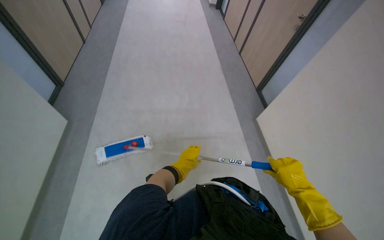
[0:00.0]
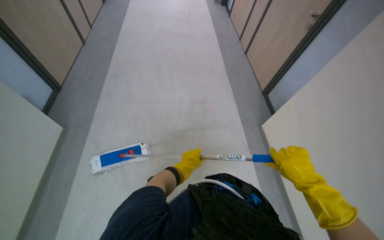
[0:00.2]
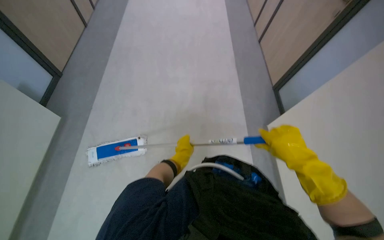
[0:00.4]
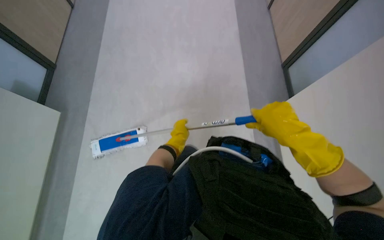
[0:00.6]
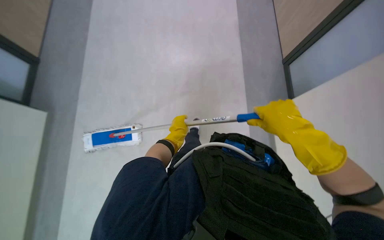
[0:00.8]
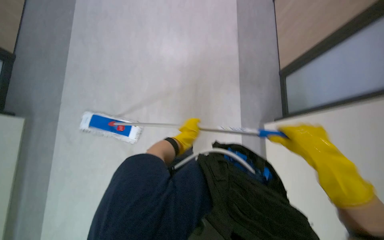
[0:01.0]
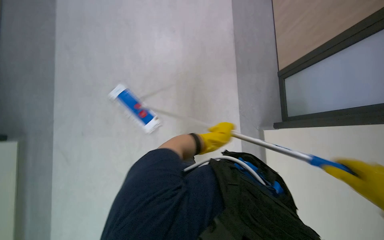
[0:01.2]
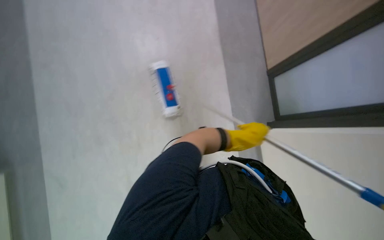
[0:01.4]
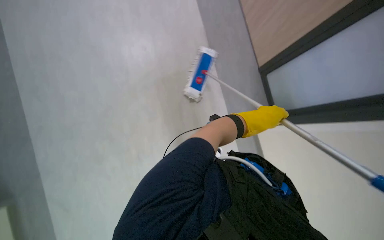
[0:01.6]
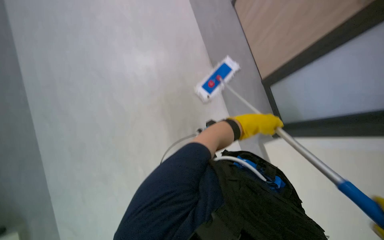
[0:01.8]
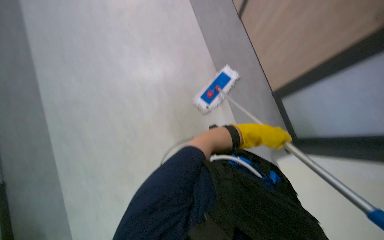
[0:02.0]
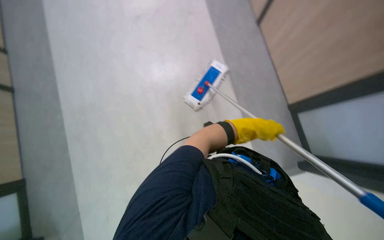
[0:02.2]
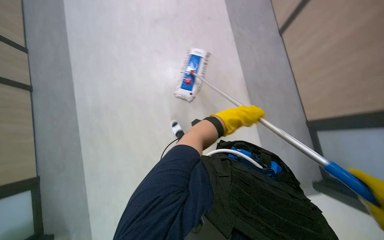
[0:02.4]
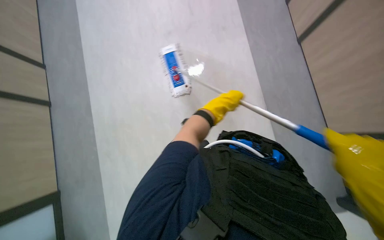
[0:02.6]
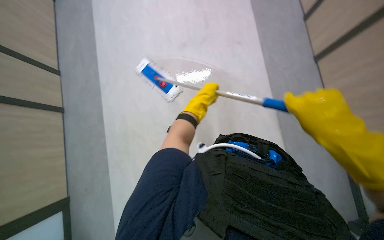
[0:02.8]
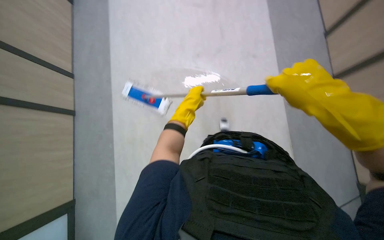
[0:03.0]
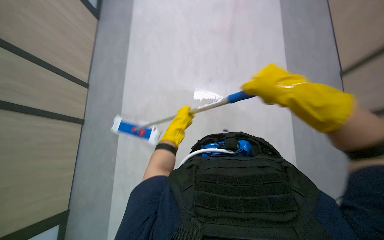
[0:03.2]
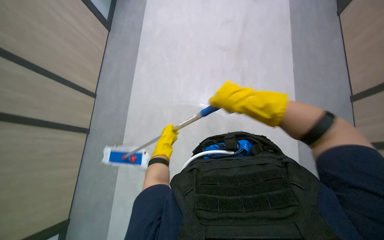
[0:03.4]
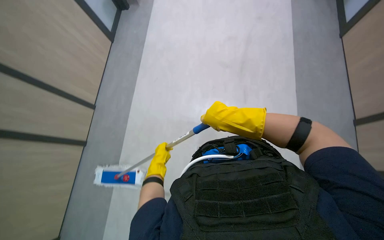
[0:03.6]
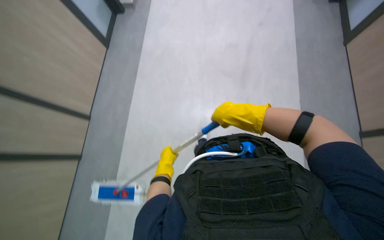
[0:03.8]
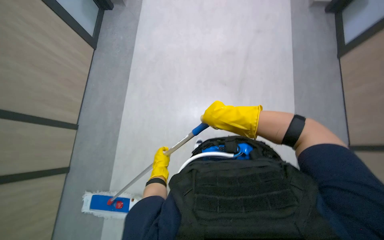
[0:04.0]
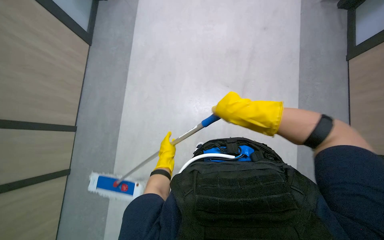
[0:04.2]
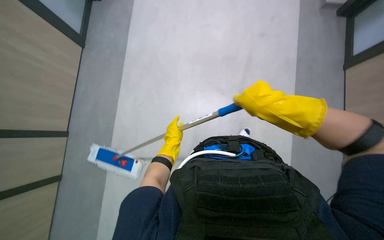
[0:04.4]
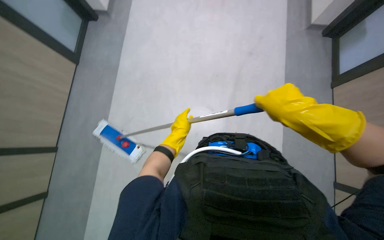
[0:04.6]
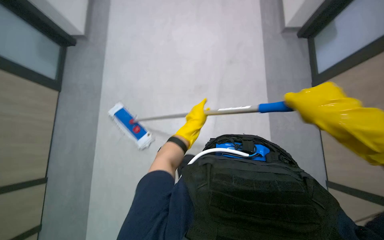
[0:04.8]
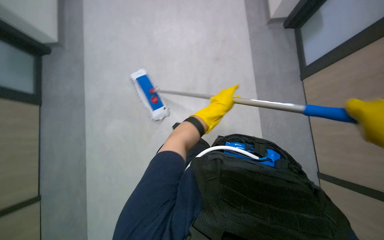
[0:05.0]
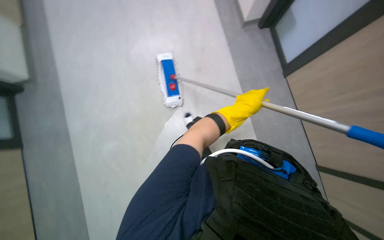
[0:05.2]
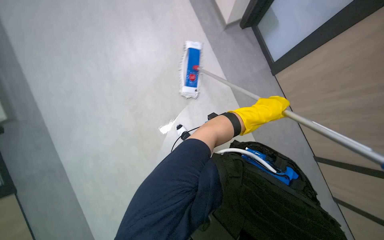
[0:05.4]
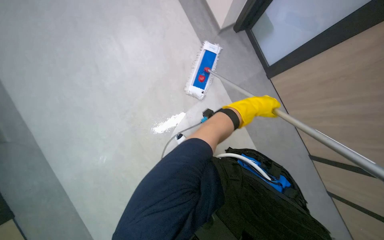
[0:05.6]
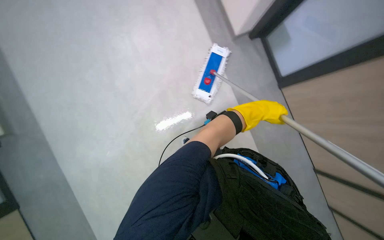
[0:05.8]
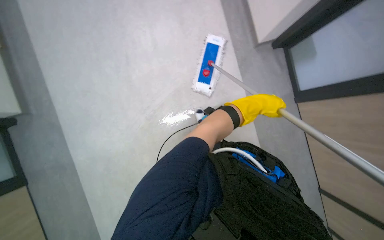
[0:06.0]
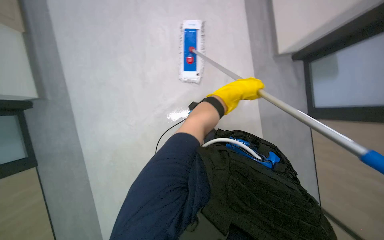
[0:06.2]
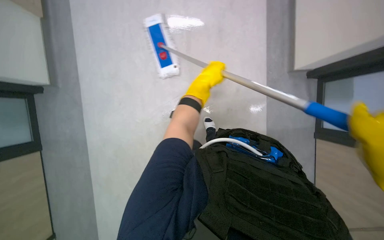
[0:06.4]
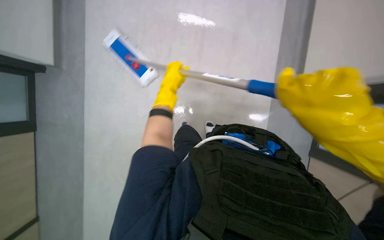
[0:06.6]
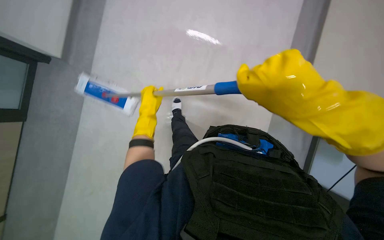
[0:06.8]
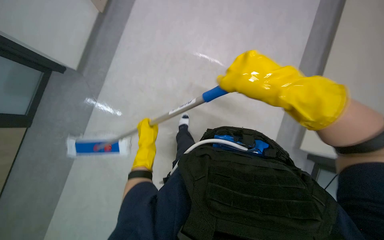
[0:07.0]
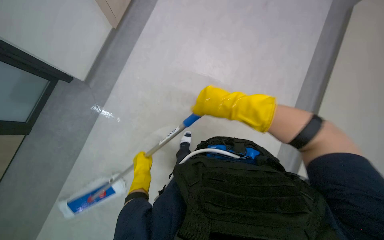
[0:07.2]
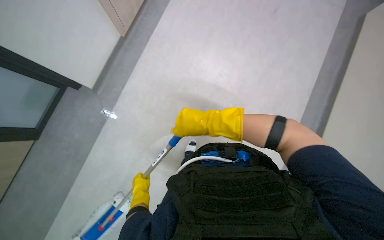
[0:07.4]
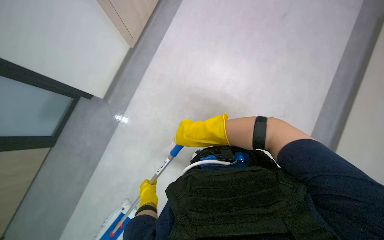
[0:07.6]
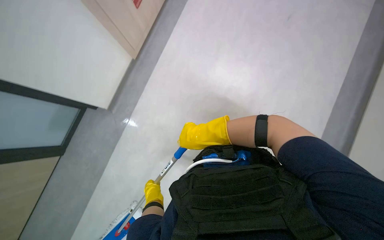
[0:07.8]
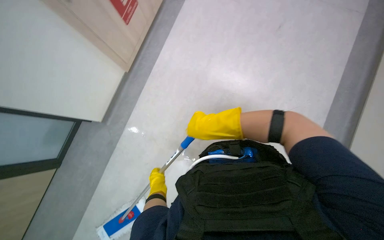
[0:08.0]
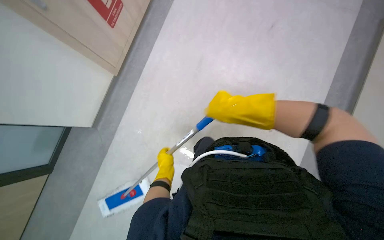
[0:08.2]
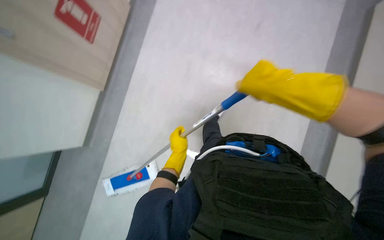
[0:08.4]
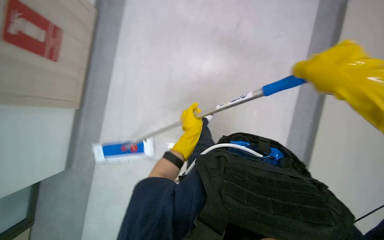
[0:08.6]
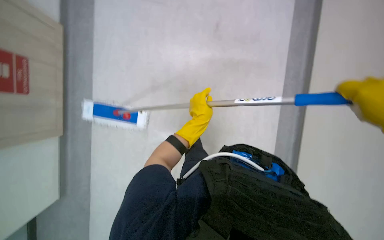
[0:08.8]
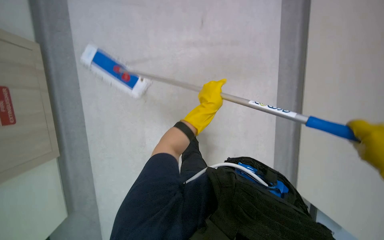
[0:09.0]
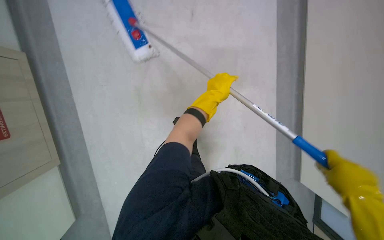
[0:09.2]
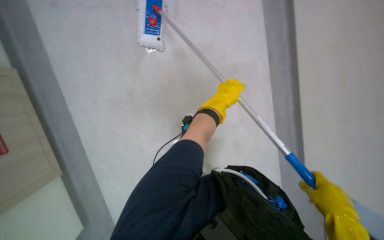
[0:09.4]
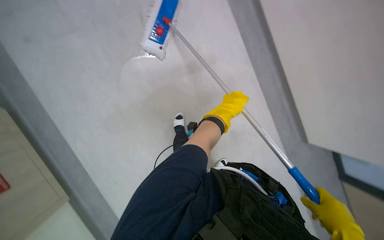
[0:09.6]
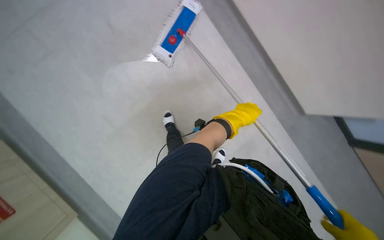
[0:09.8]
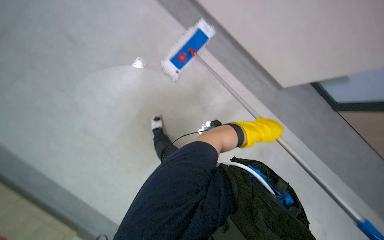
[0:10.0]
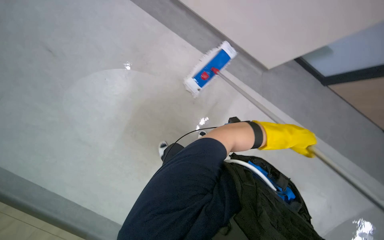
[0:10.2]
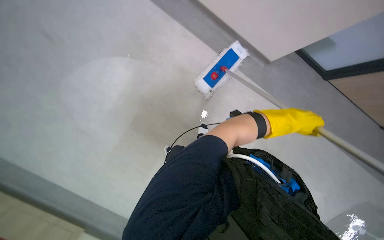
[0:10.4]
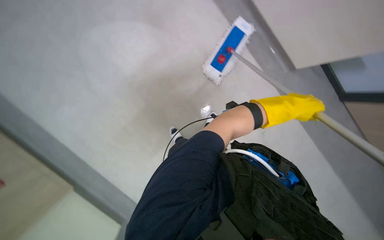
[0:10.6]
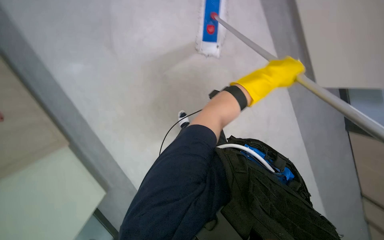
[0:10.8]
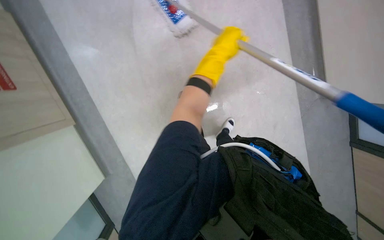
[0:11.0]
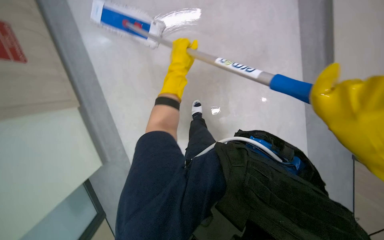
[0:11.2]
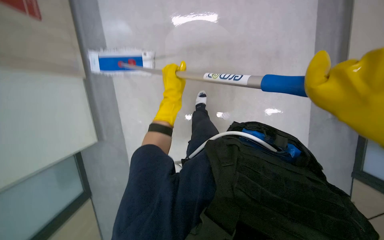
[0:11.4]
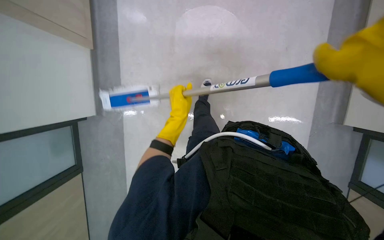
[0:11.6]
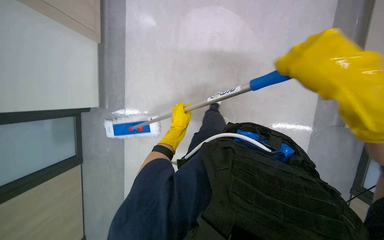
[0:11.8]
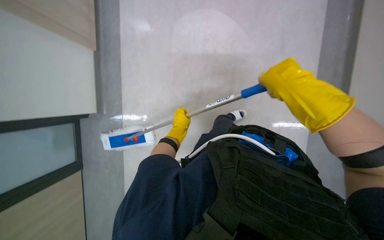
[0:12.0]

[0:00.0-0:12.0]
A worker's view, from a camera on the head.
Job: mopping floor.
The whole recording: Mopping hallway floor. The worker mops the hallway floor with a long-handled mop.
0:00.0 to 0:01.6: The left hand moves up the picture and to the right, roughly 35 cm.
0:01.6 to 0:03.0: The left hand is displaced to the left by approximately 10 cm.
0:03.0 to 0:04.4: The left hand is displaced down the picture by approximately 15 cm.
0:04.4 to 0:06.0: The scene rotates clockwise by roughly 30 degrees. The left hand goes about 25 cm to the right and up the picture.
0:06.0 to 0:07.6: The left hand goes approximately 50 cm down the picture, to the left and farther from the camera.
0:07.6 to 0:09.0: The left hand moves up the picture and to the right, about 40 cm.
0:09.0 to 0:10.4: The camera travels about 40 cm. The view swings approximately 30 degrees to the right. The wearer looks some 20 degrees further upward. The scene rotates clockwise by approximately 60 degrees.
0:10.4 to 0:12.0: The camera is aimed approximately 20 degrees further to the left. The left hand travels to the left by approximately 35 cm.

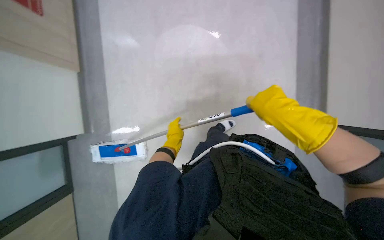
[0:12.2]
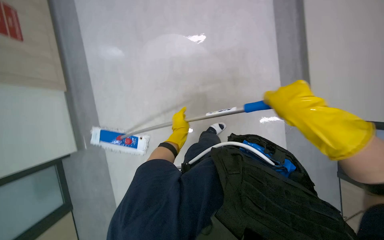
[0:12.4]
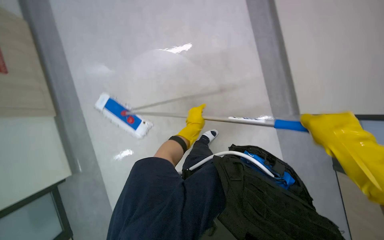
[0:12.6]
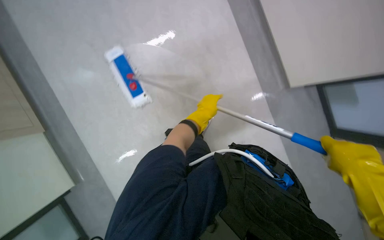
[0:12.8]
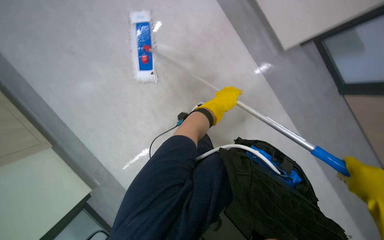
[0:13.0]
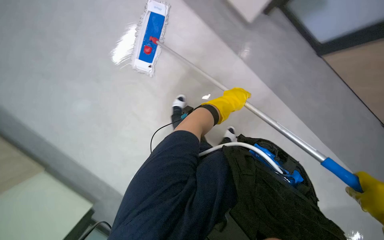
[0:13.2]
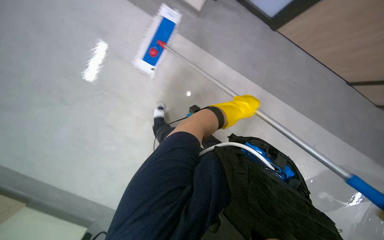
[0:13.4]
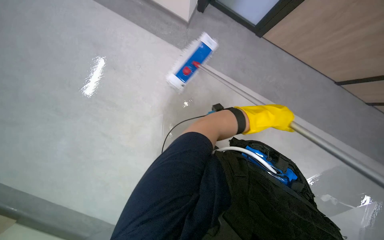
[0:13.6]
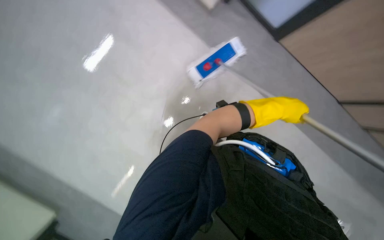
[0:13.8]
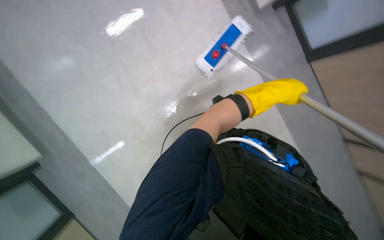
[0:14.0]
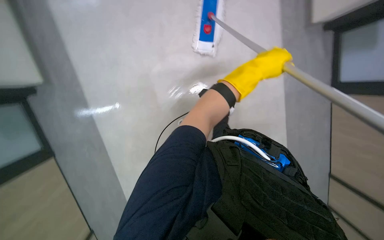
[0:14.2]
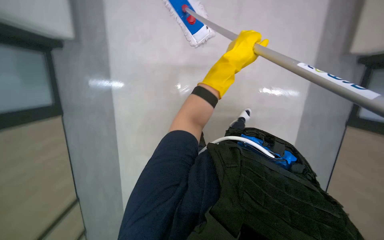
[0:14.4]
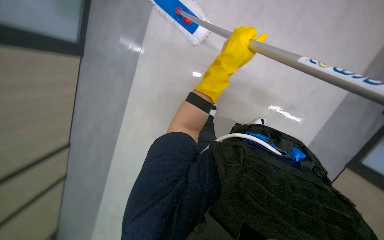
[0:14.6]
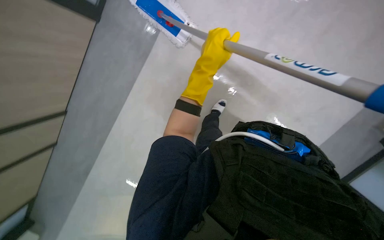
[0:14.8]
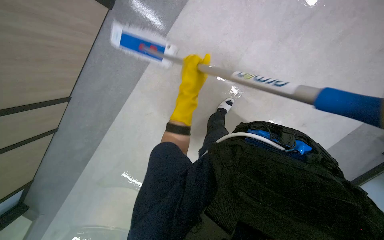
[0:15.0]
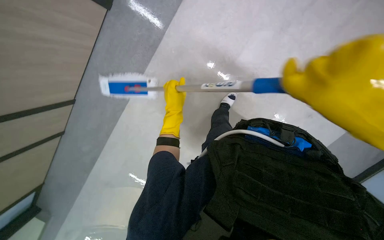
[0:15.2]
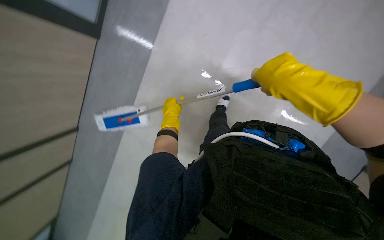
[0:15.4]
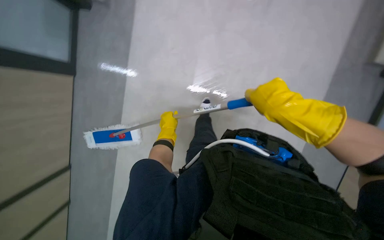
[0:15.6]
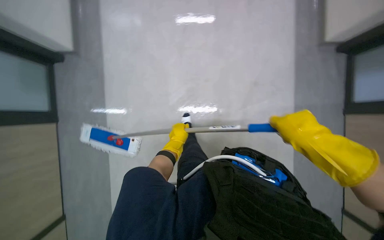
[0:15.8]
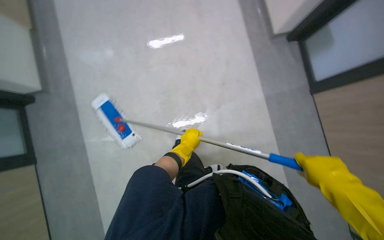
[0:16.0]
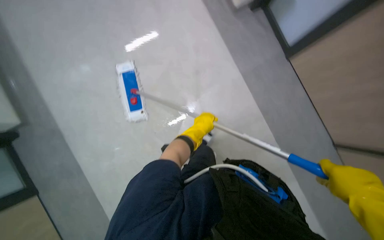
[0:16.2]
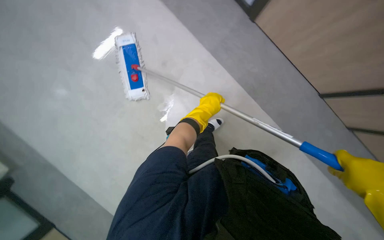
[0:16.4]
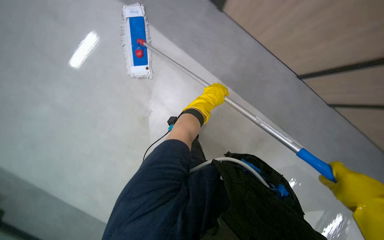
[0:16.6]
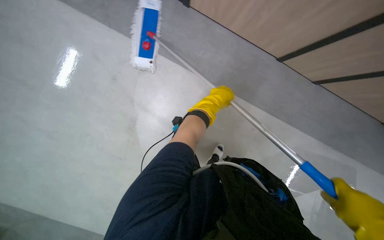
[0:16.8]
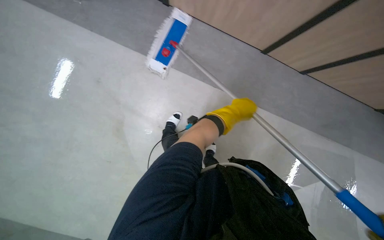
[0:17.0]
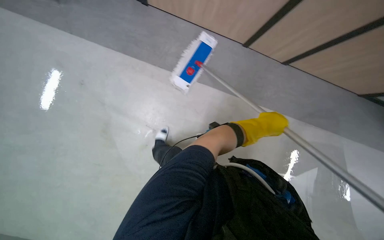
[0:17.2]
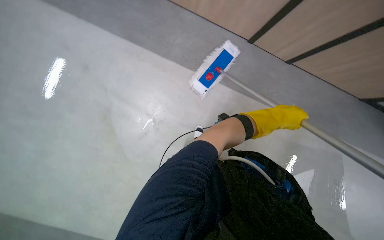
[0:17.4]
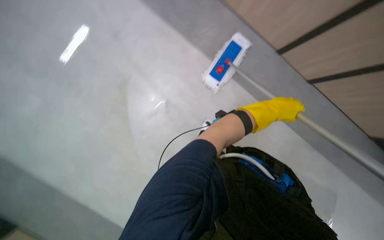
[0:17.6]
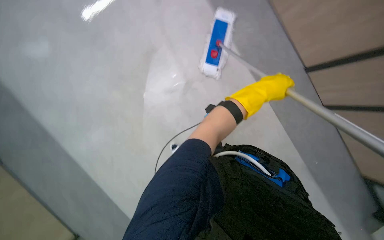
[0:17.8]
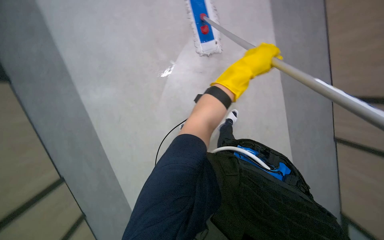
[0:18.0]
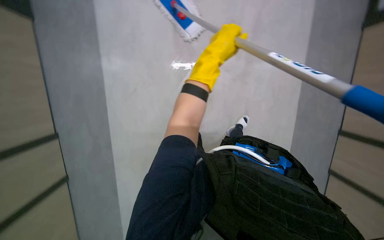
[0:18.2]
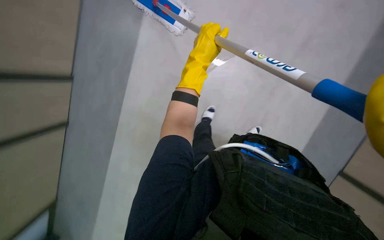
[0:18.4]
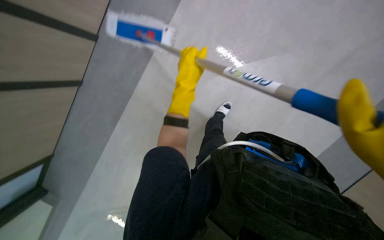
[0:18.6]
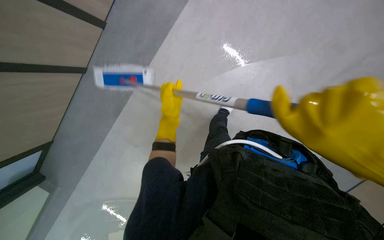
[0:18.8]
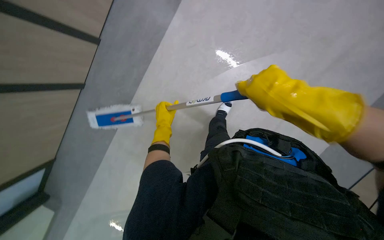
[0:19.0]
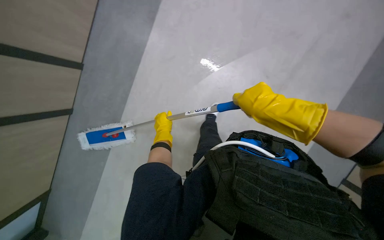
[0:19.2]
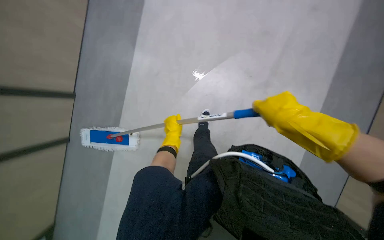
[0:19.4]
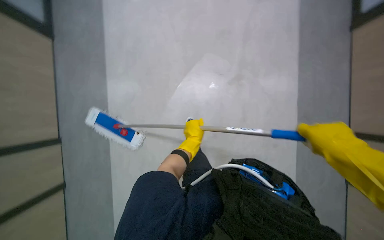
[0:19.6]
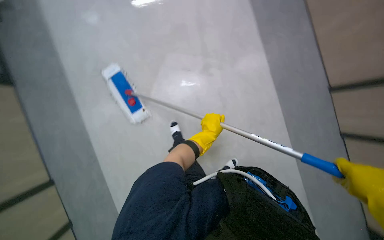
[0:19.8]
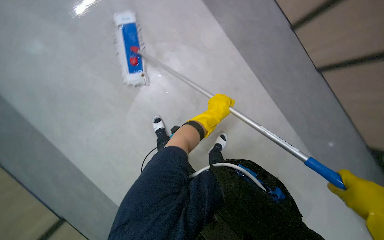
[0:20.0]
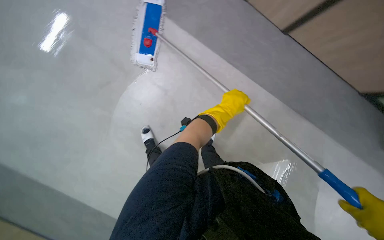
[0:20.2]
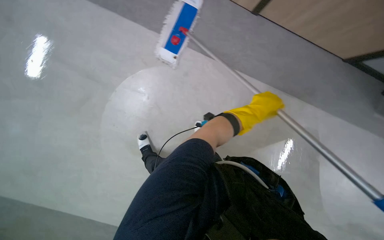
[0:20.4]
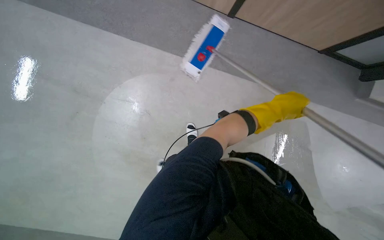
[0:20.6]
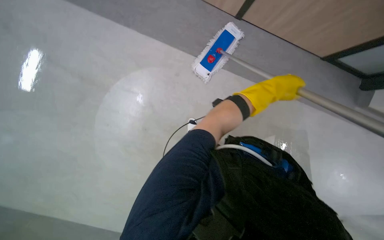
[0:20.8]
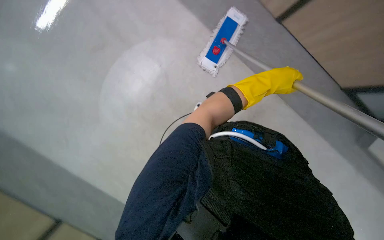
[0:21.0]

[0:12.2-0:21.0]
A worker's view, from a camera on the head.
Job: mopping floor.
The whole recording: Mopping hallway floor. The worker mops the hallway floor with a long-handled mop.
0:12.2 to 0:13.6: The left hand goes about 30 cm to the right.
0:13.6 to 0:15.2: The left hand heads to the left and farther from the camera, covering some 35 cm.
0:16.6 to 0:18.0: The camera pitches downward, by roughly 15 degrees. The left hand goes roughly 15 cm to the right.
0:18.0 to 0:19.6: The left hand travels farther from the camera, down the picture and to the left by roughly 25 cm.
0:19.6 to 0:21.0: The head turns to the left by roughly 40 degrees. The camera pitches downward, by approximately 15 degrees.
